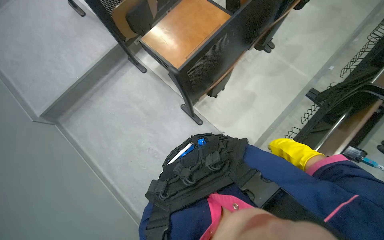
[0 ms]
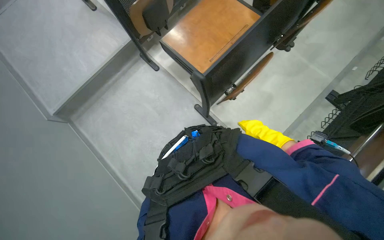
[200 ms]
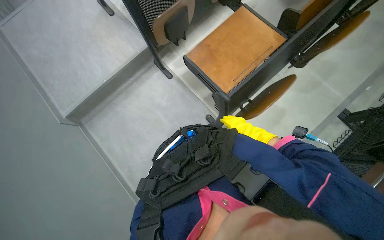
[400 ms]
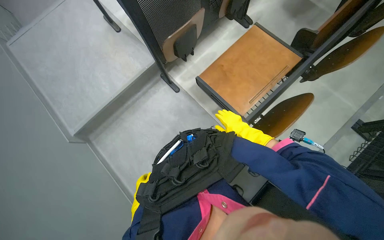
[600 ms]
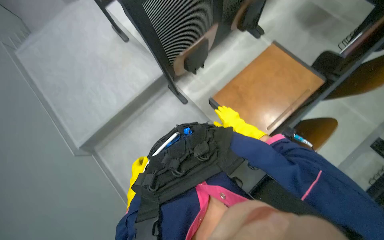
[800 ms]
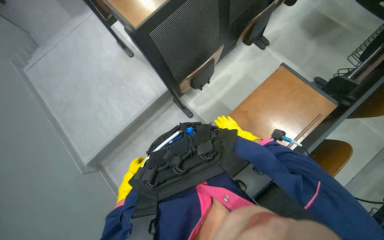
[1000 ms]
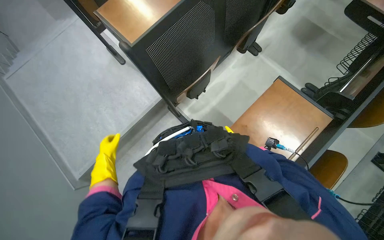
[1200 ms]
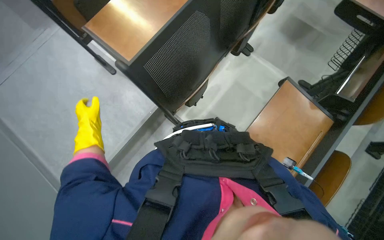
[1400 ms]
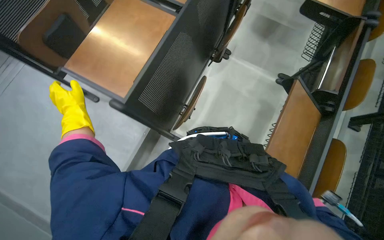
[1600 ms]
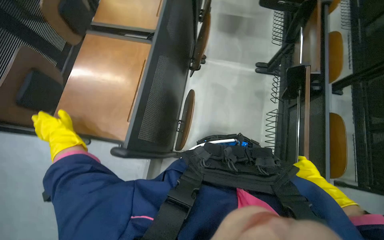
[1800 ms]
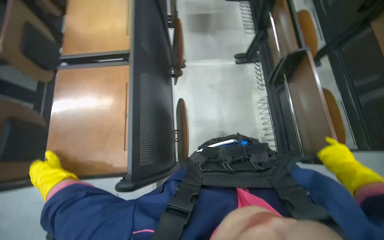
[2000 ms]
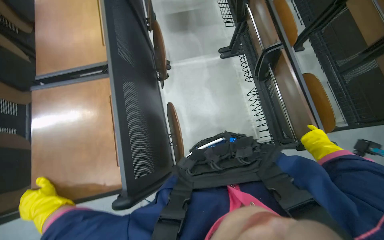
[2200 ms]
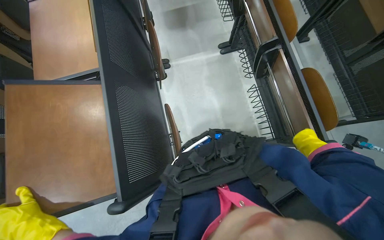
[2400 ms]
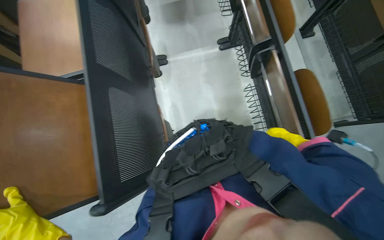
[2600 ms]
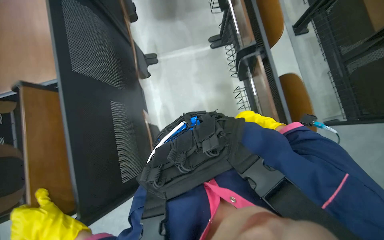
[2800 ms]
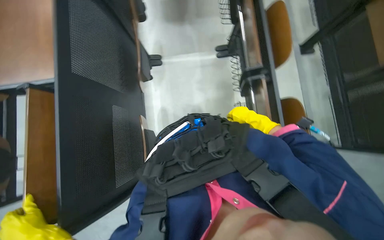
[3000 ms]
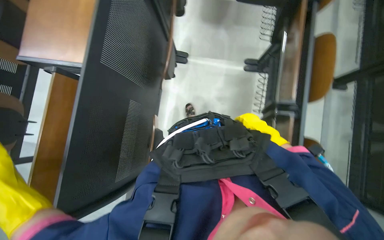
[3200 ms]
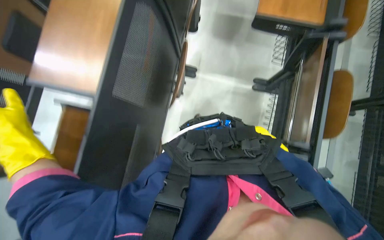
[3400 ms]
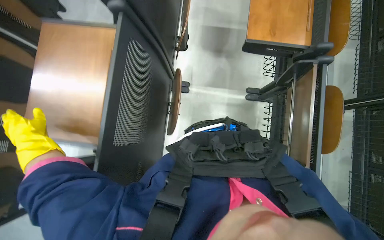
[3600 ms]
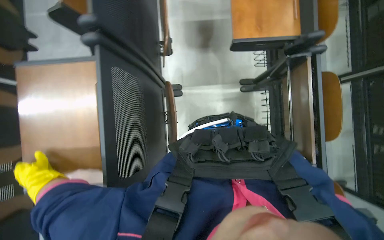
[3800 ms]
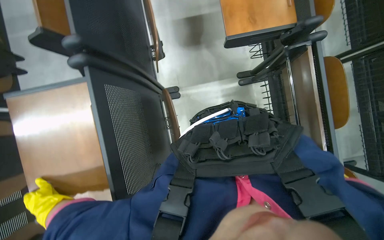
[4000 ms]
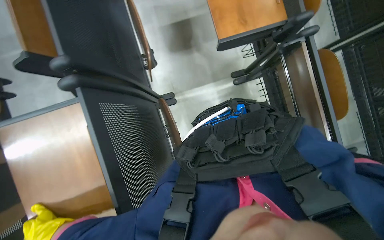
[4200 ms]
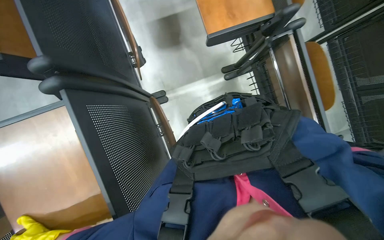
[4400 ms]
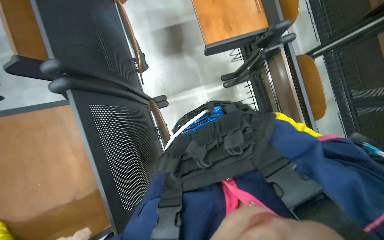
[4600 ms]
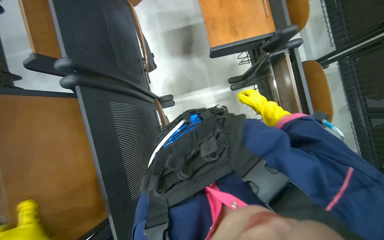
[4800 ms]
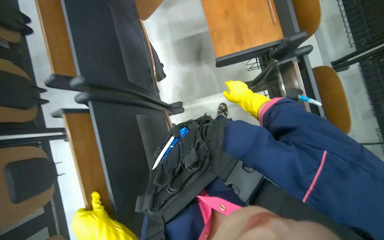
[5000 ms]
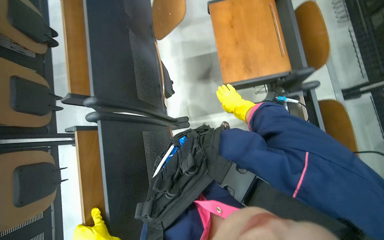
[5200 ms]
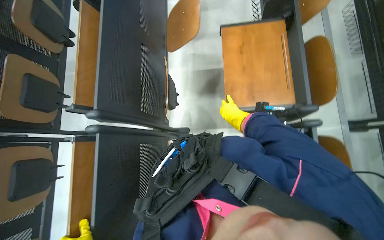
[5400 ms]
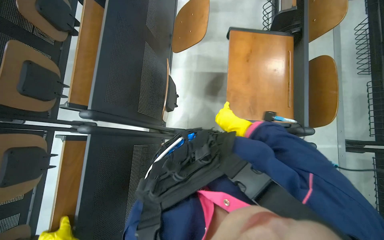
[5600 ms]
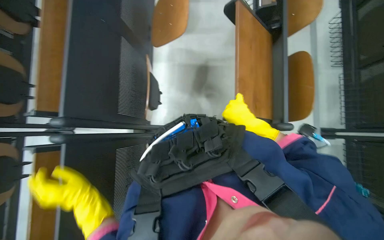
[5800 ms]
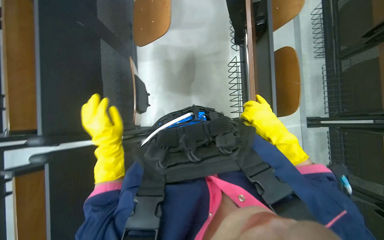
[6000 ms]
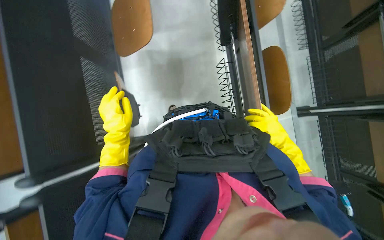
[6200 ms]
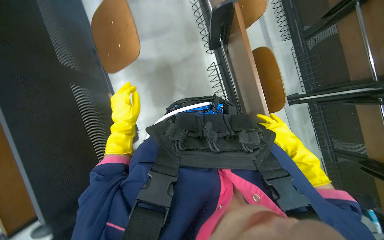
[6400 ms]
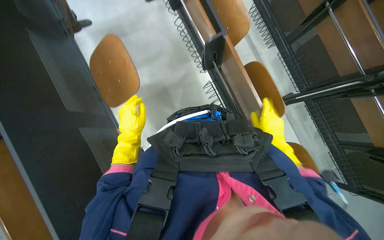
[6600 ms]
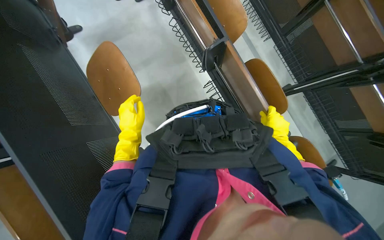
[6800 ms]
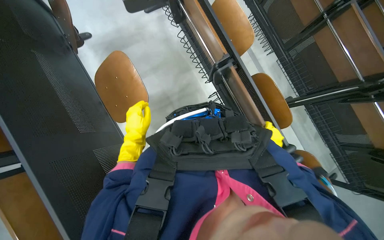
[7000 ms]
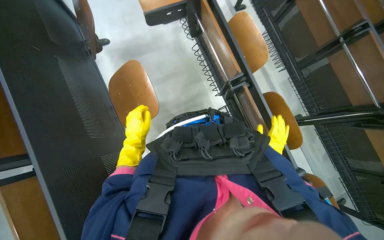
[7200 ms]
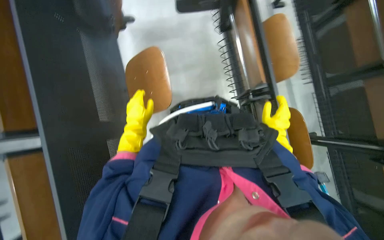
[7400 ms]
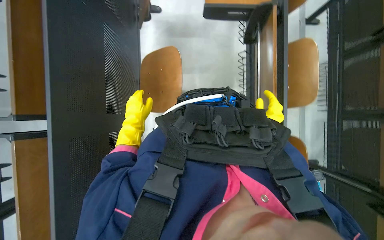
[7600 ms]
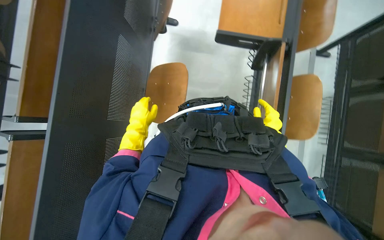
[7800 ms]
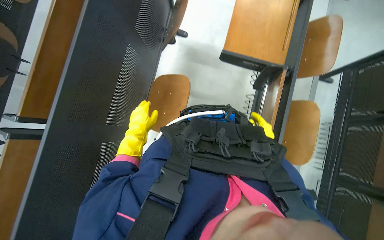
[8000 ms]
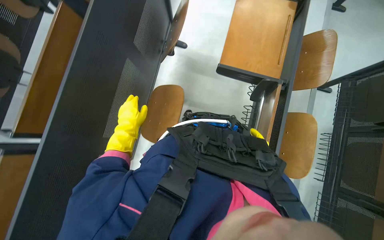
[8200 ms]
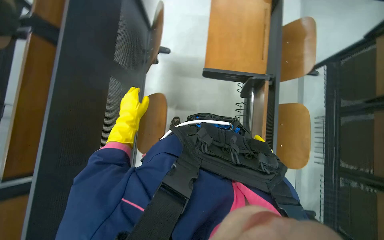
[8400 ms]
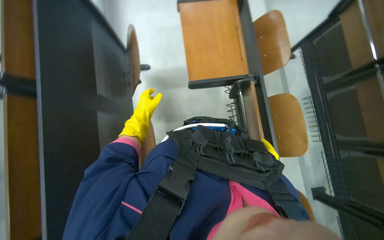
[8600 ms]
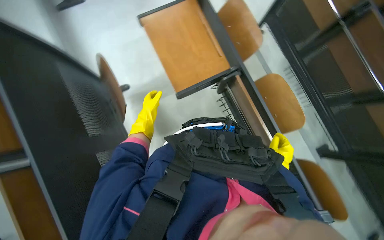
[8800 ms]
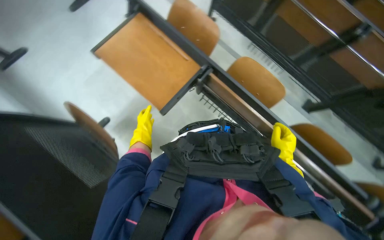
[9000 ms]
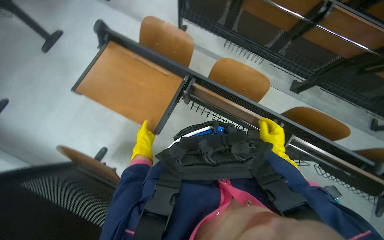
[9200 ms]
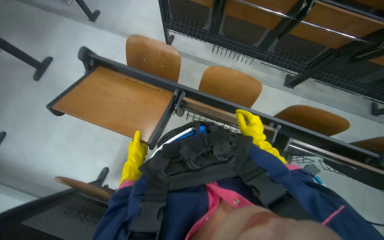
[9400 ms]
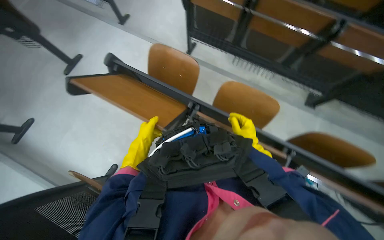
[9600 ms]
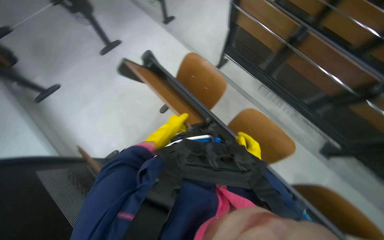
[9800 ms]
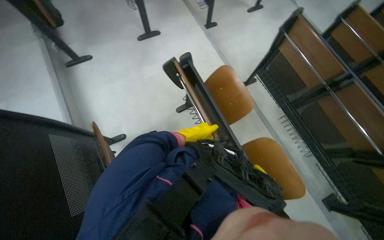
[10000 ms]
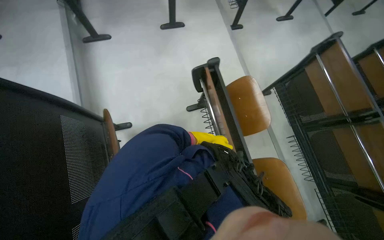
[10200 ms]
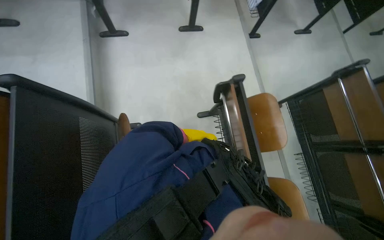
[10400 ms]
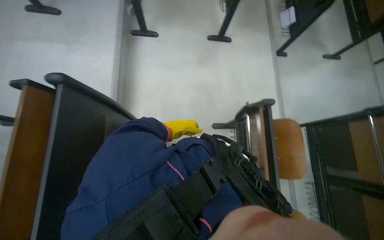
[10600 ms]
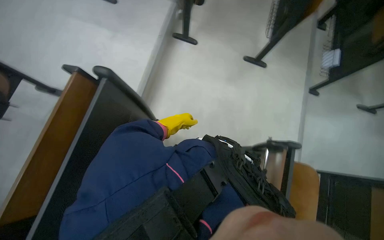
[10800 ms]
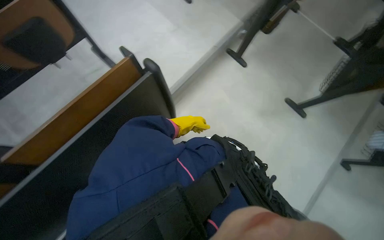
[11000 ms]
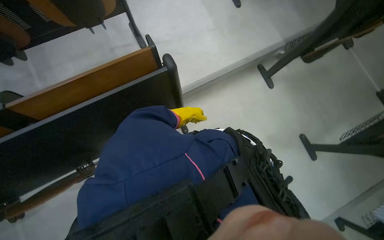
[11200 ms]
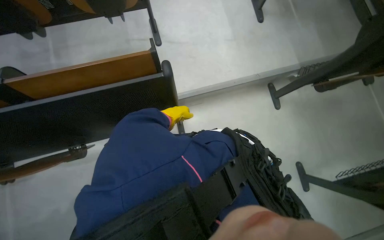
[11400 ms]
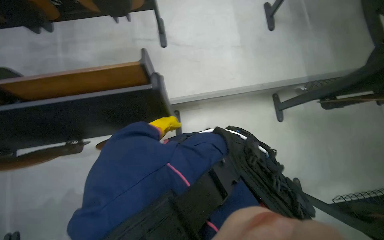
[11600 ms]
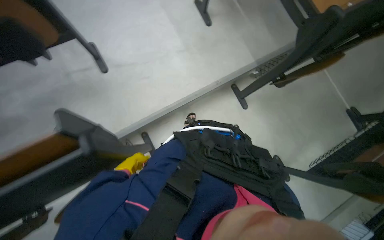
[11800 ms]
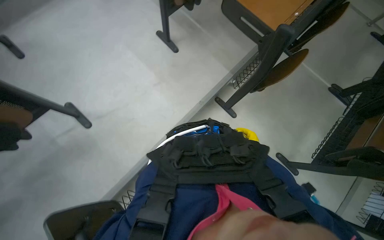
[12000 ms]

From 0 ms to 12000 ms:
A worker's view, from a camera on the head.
Job: preparing cleaning supplies.
The whole recording: Preparing desks for mopping. The worker arranges the desks to make it easier to mop the floor.
From 0 ms to 1600 ms: The camera travels approximately 1 m.
From 1600 ms to 3000 ms: The scene turns about 35 degrees counterclockwise in the picture.
From 3000 ms to 4400 ms: The wearer moves about 60 cm.
From 6000 ms to 7600 ms: The camera is carried roughly 50 cm.
From 7600 ms to 9000 ms: Everything in view rotates about 45 degrees counterclockwise.
From 10400 ms to 12000 ms: The head travels approximately 90 cm. The head rotates approximately 55 degrees to the left.

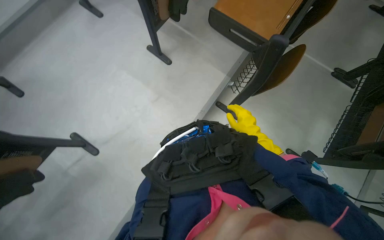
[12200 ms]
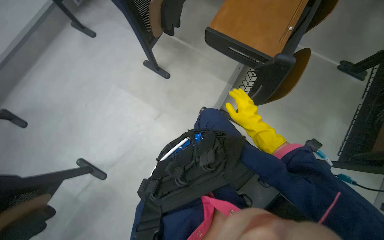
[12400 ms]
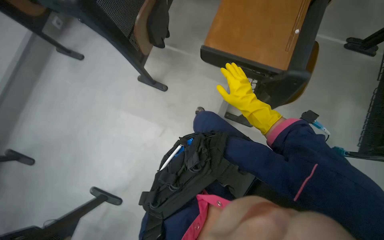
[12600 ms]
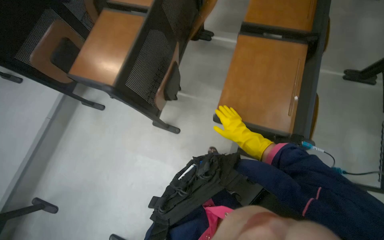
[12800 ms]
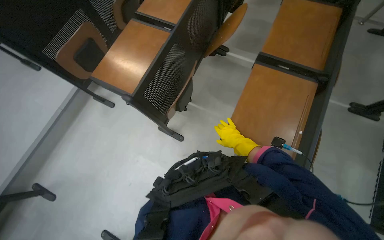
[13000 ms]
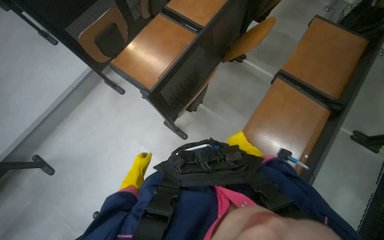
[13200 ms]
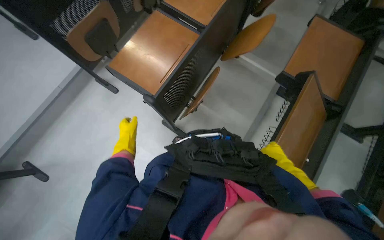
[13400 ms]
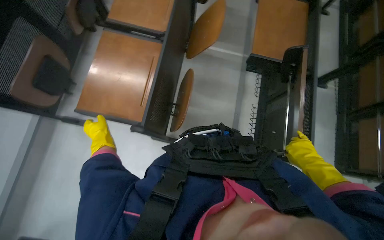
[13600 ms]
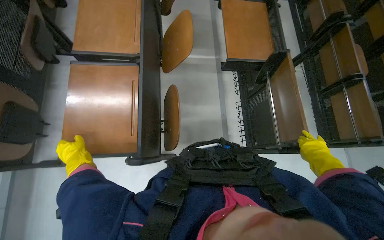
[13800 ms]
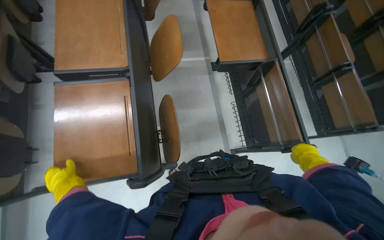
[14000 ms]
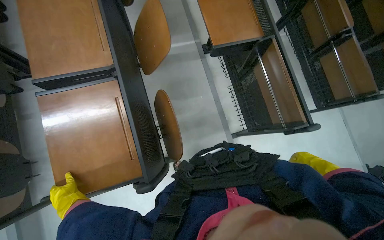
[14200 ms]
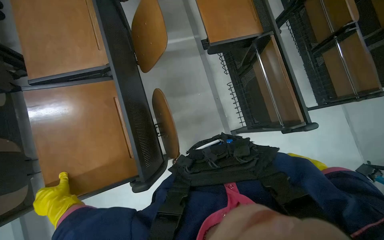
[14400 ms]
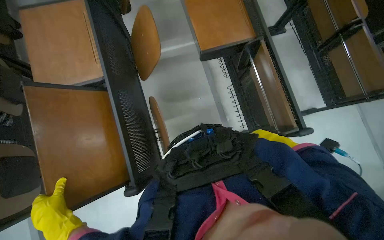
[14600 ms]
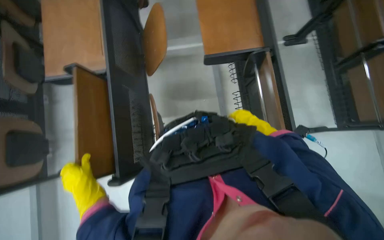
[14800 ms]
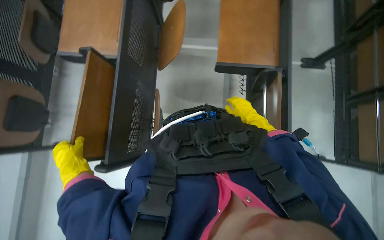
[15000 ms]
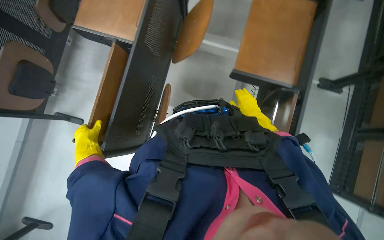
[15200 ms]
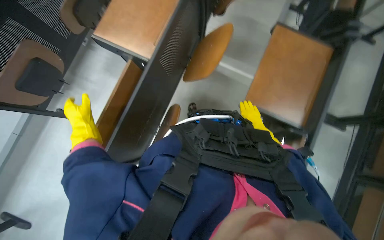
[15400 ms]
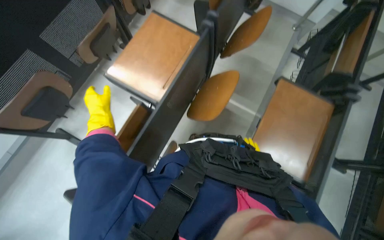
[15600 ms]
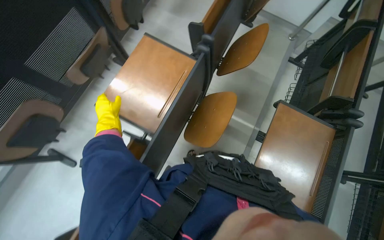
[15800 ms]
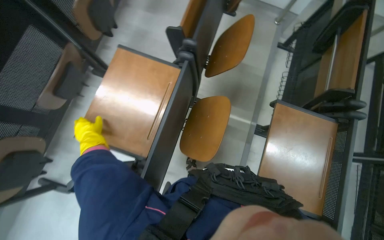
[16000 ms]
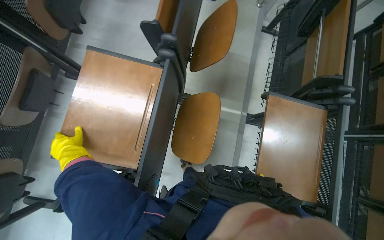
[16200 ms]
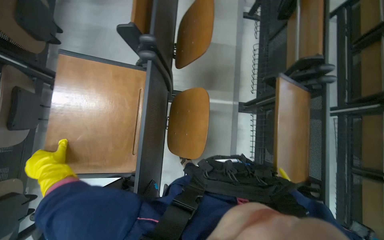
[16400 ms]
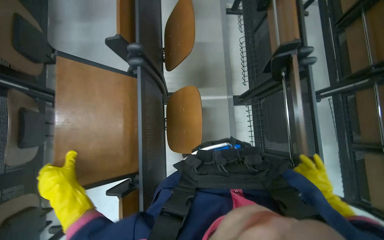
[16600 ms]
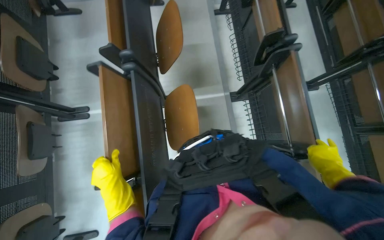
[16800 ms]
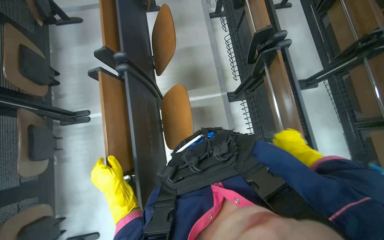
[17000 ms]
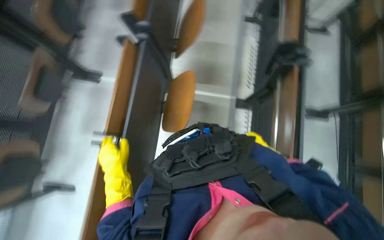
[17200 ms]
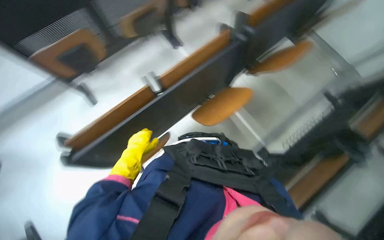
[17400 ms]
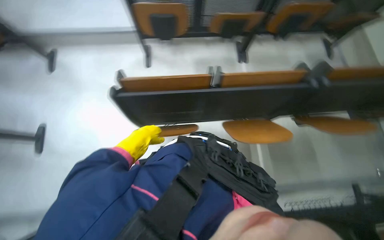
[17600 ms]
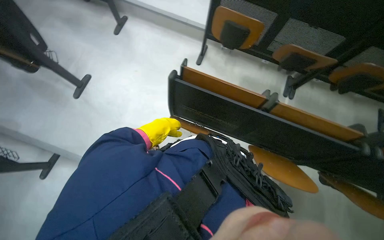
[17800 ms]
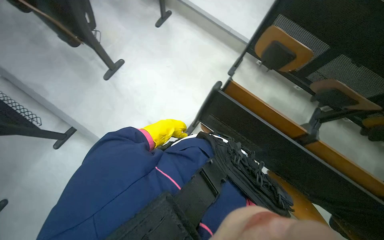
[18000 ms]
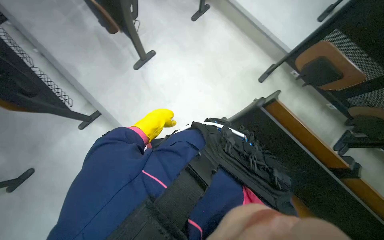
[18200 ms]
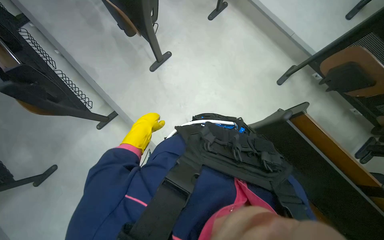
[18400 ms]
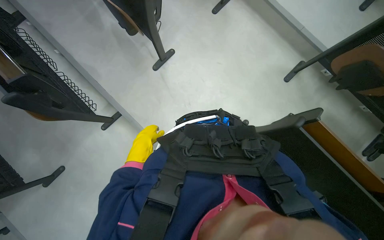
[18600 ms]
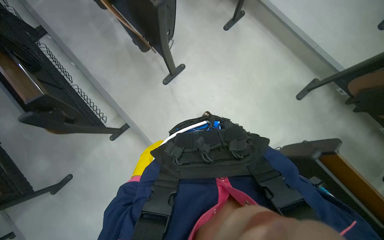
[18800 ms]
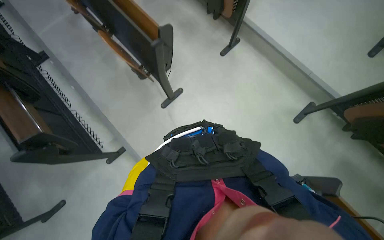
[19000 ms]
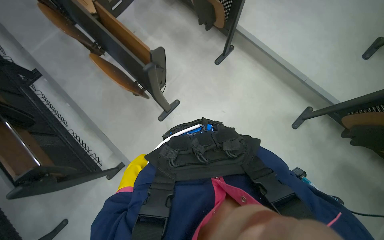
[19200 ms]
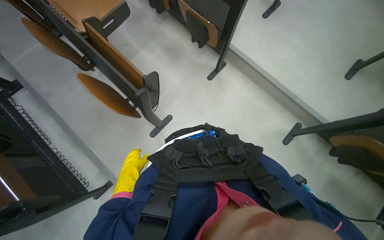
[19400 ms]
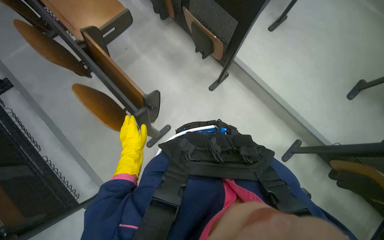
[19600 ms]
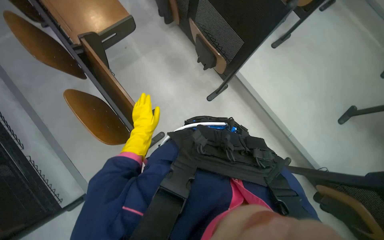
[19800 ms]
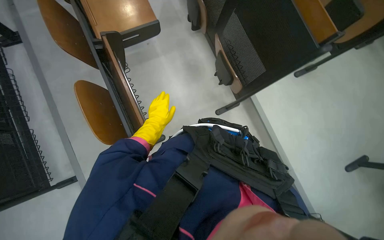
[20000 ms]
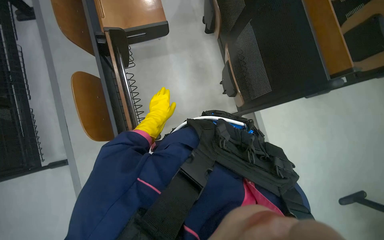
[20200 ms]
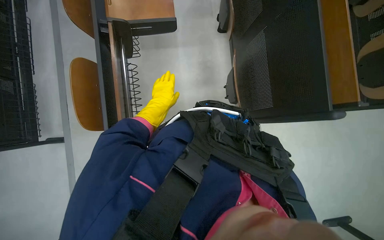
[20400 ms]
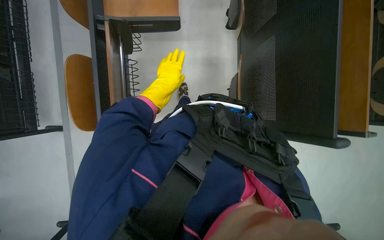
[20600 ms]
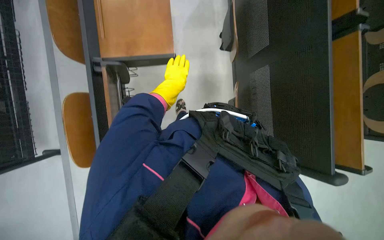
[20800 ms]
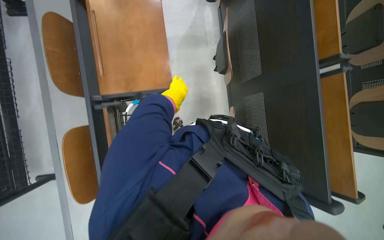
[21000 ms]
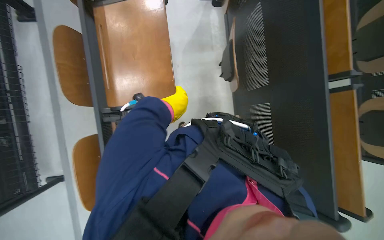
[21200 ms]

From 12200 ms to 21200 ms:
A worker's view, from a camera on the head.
Job: preparing cleaning supplies.
The whole recording: Preparing desks for mopping. The worker arranges the desks to make it easier to mop the floor.
From 12200 ms to 13800 ms: The wearer moves approximately 90 cm. The wearer's head swings approximately 40 degrees to the right.
From 13800 ms to 15200 ms: The view tips downward by about 10 degrees.
From 15200 ms to 16600 ms: The camera travels approximately 60 cm.
From 16600 ms to 18200 ms: The camera travels approximately 60 cm. The wearer looks some 95 degrees further to the left.
From 18200 ms to 19800 ms: The wearer moves roughly 90 cm.
From 19800 ms to 21200 ms: The camera is carried approximately 40 cm. Everything in view rotates roughly 35 degrees clockwise.
